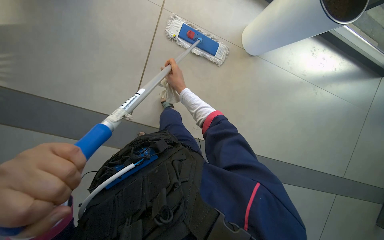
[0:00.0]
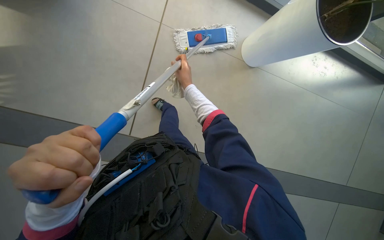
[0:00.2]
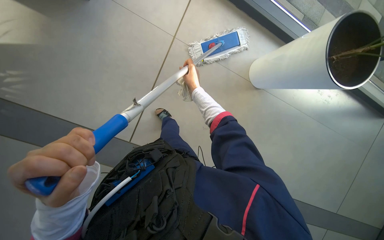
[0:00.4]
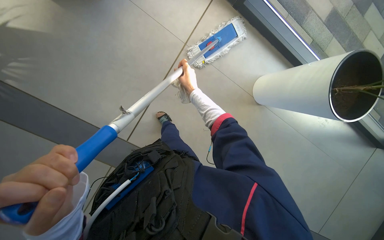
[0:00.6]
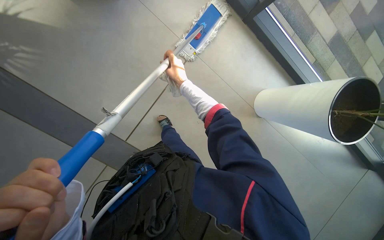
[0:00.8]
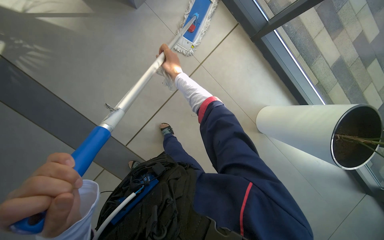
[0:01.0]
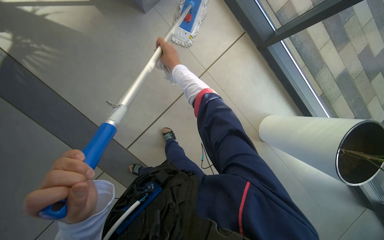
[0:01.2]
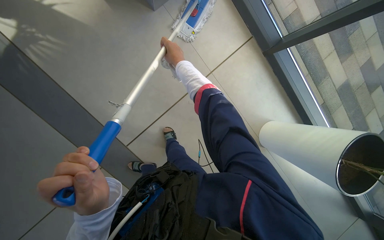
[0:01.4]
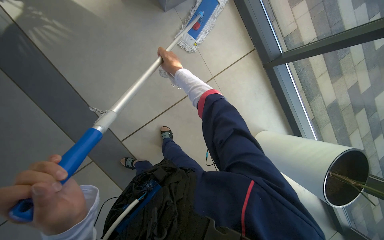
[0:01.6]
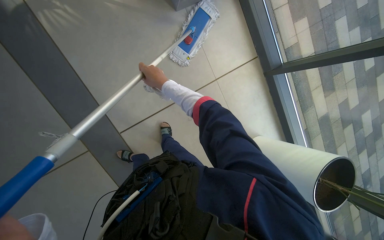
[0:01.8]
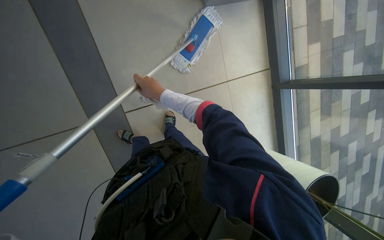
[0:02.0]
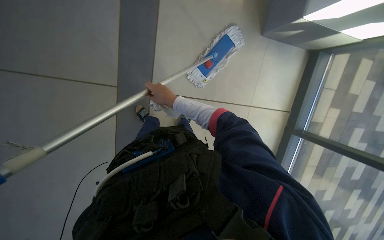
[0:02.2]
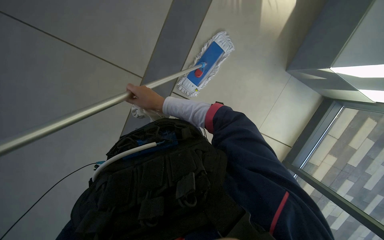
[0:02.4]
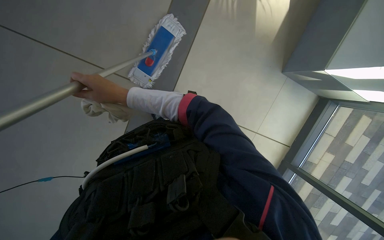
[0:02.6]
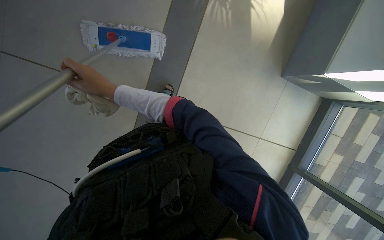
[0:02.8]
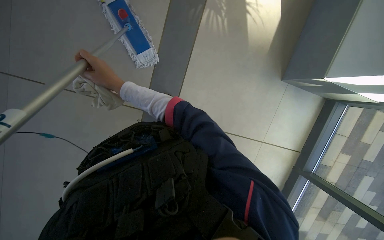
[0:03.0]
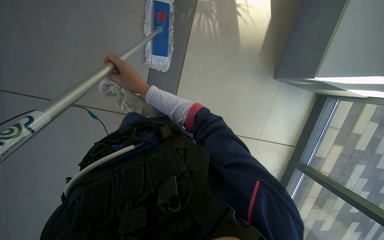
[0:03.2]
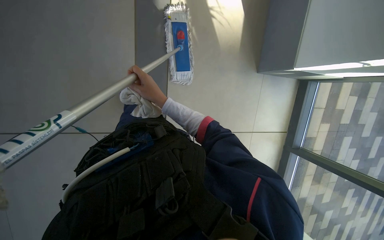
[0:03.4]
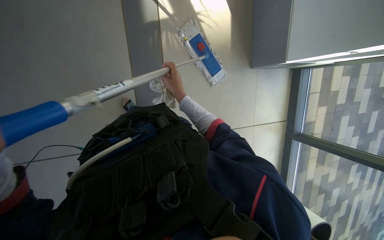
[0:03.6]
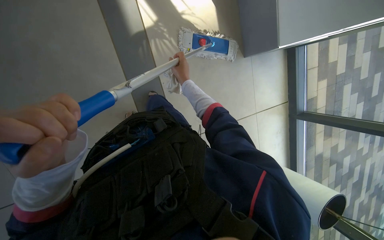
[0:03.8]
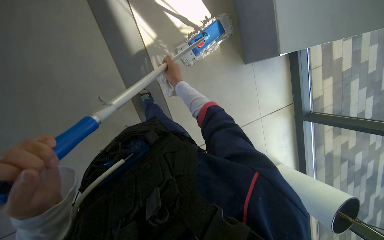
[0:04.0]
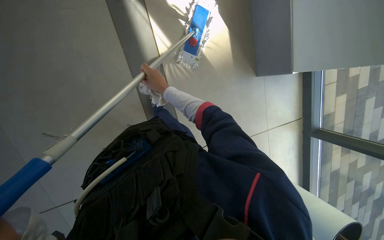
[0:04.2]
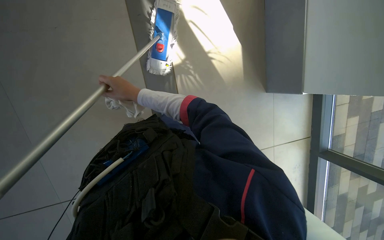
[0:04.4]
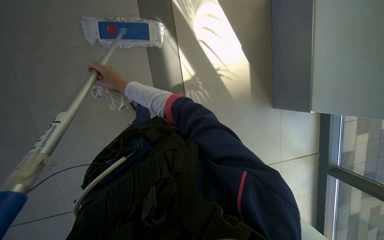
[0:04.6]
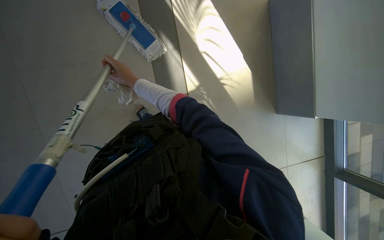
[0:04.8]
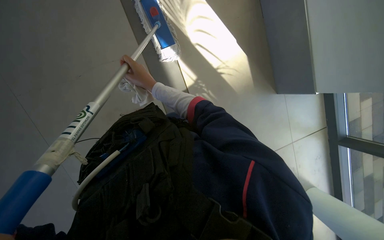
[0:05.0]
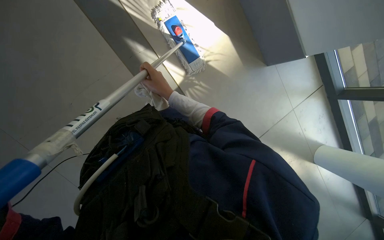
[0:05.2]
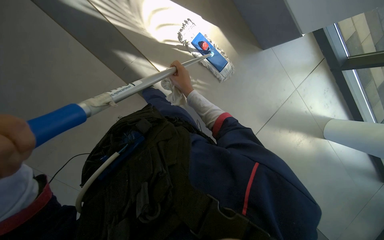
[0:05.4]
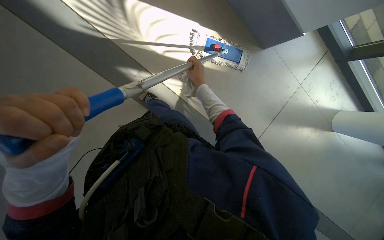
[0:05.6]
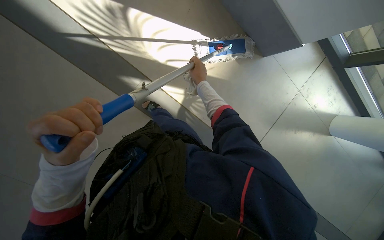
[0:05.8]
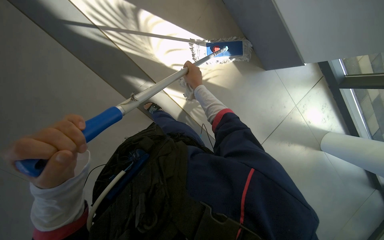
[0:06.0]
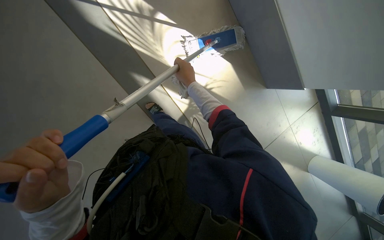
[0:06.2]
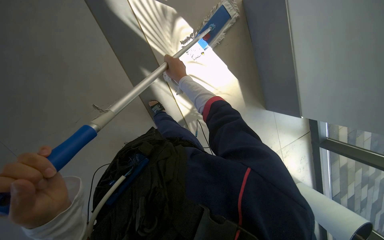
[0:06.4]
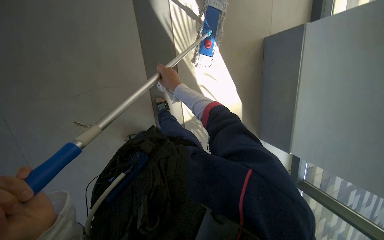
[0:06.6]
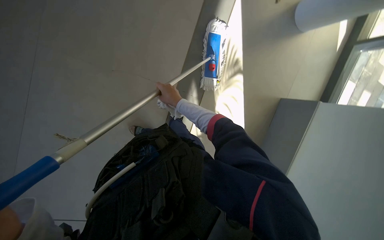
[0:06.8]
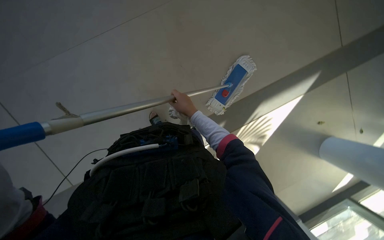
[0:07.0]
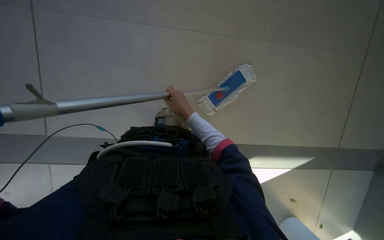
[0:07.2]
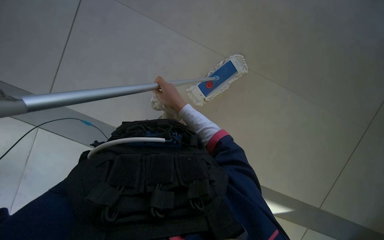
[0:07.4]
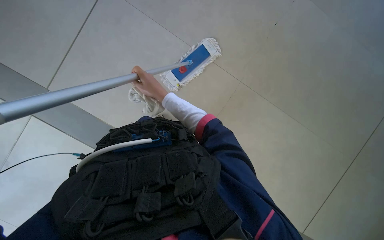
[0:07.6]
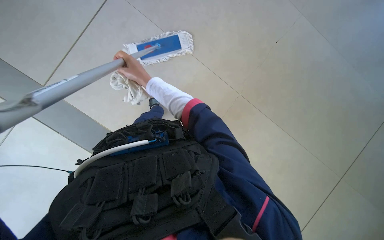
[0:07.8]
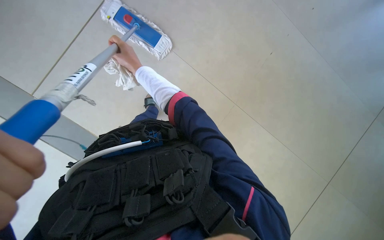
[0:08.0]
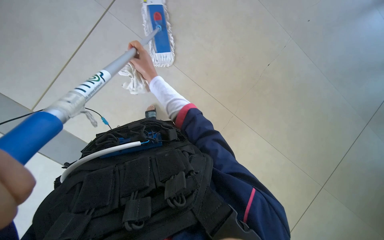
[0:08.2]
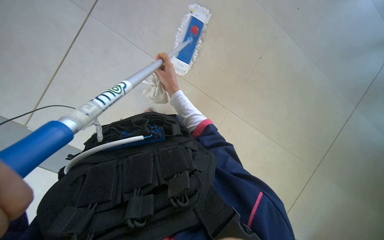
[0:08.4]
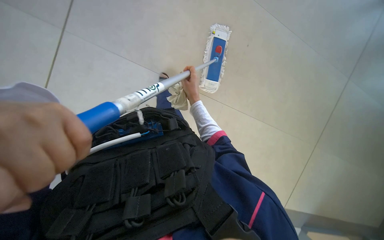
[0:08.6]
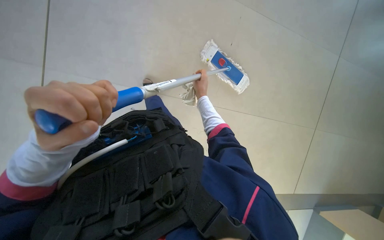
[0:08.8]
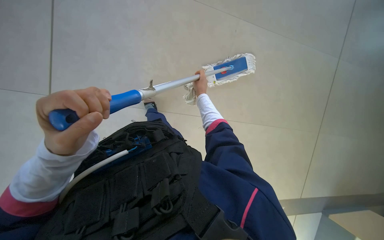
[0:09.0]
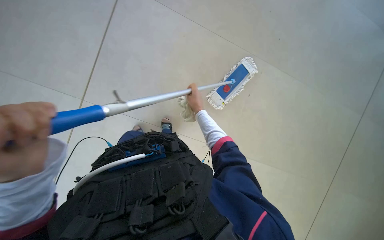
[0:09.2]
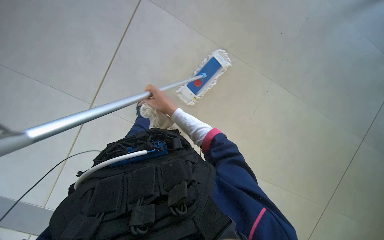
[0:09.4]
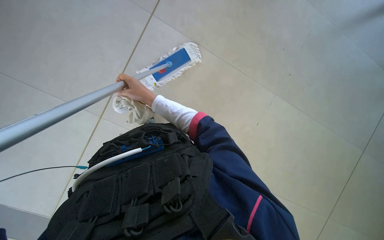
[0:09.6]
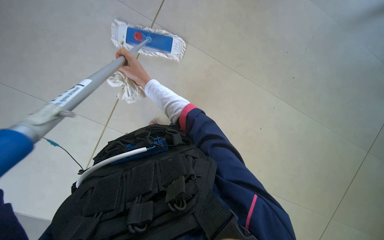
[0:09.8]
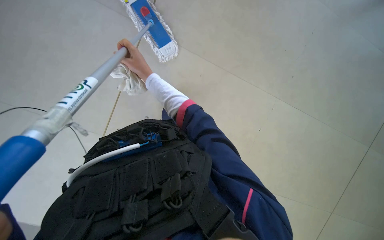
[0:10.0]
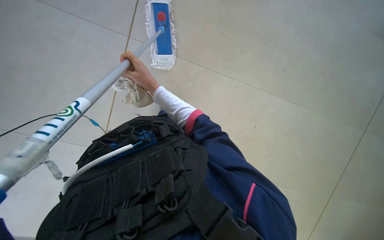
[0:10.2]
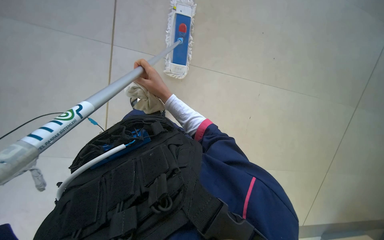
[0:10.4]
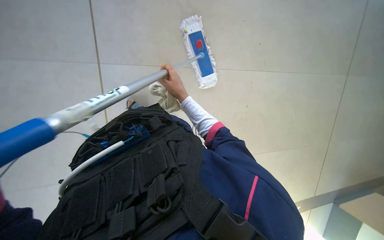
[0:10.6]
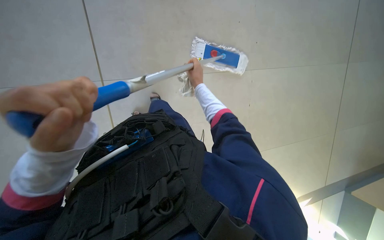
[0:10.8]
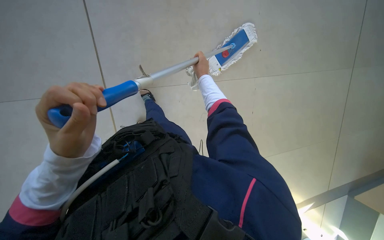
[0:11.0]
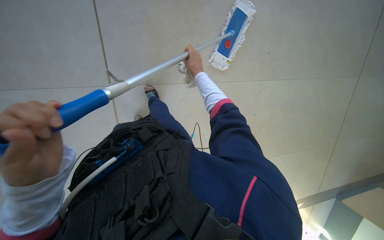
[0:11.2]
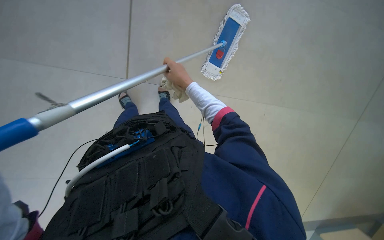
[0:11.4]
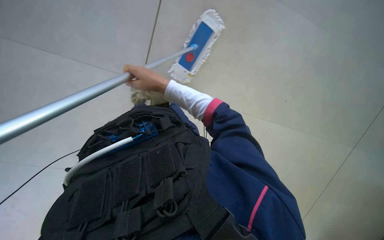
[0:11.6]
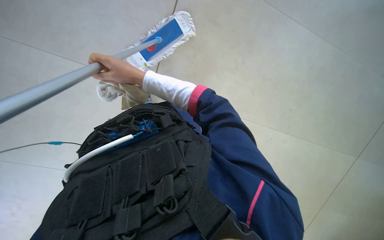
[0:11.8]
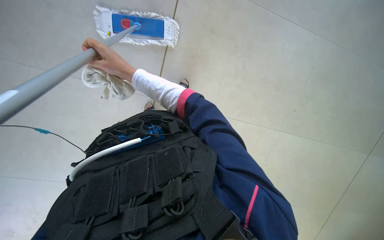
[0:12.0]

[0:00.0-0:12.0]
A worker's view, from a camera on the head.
Job: mopping floor.
The whole recording: Mopping tiled floor. The worker mops the tiled floor with a long-handled mop.
0:00.0 to 0:01.6: The view tilts about 15 degrees upward. The right hand is displaced up the picture by roughly 25 cm.
0:03.0 to 0:04.4: The right hand moves some 20 cm to the right and comes back.
0:04.4 to 0:06.0: The scene rotates counterclockwise by roughly 35 degrees.
0:06.0 to 0:07.6: The camera travels some 50 cm. The camera sweeps to the right, by about 25 degrees. The view tilts roughly 20 degrees upward. Everything in view rotates about 85 degrees clockwise.
0:07.6 to 0:09.0: The view pans to the right by some 20 degrees. The right hand goes about 35 cm to the right and farther from the camera.
0:09.0 to 0:10.4: The right hand travels to the left by roughly 25 cm.

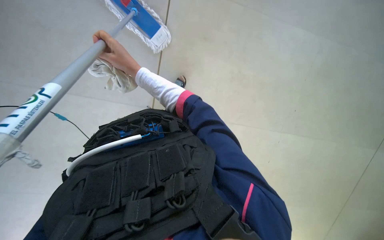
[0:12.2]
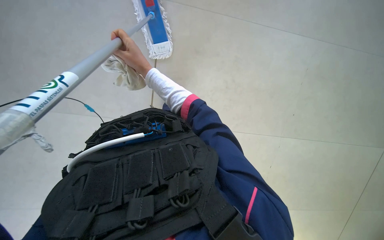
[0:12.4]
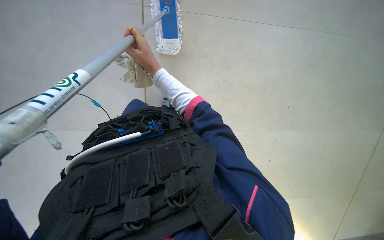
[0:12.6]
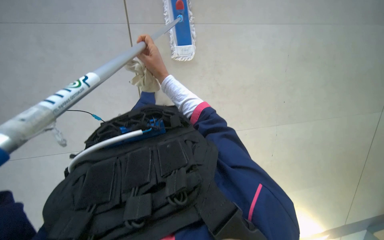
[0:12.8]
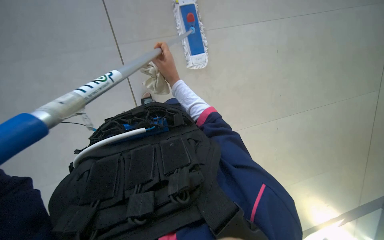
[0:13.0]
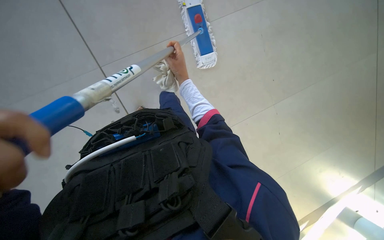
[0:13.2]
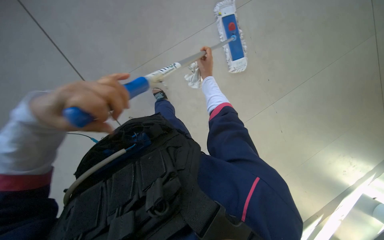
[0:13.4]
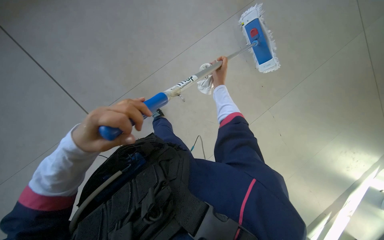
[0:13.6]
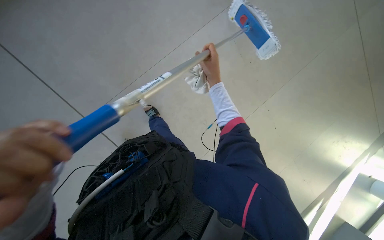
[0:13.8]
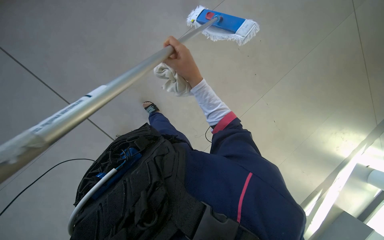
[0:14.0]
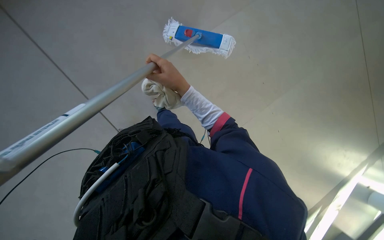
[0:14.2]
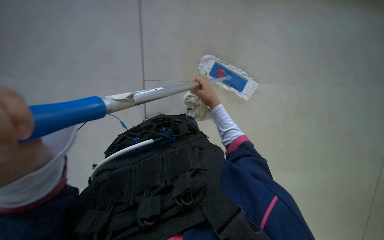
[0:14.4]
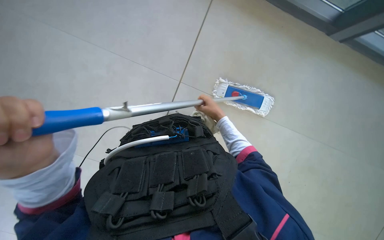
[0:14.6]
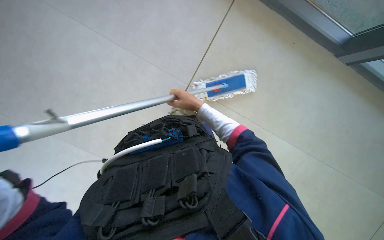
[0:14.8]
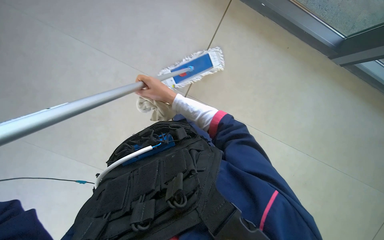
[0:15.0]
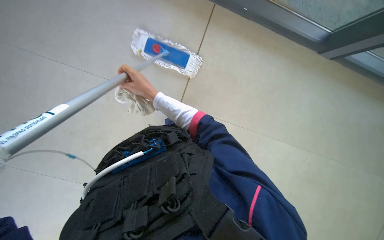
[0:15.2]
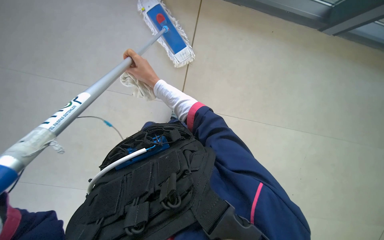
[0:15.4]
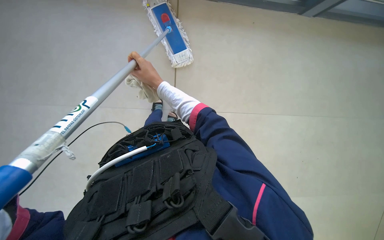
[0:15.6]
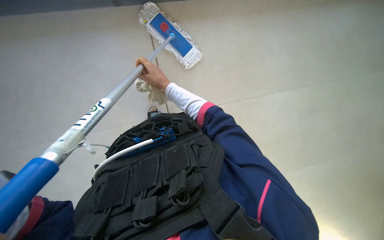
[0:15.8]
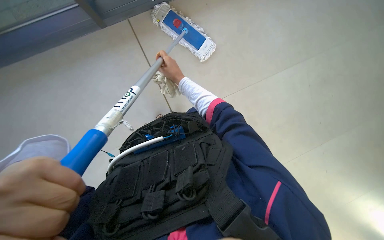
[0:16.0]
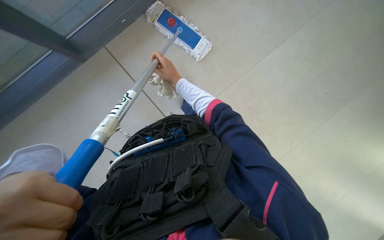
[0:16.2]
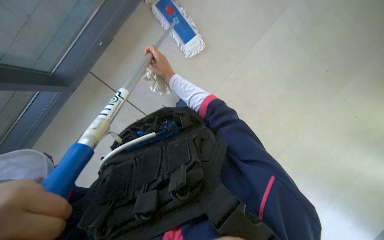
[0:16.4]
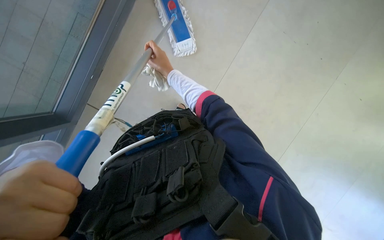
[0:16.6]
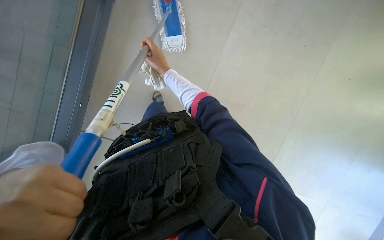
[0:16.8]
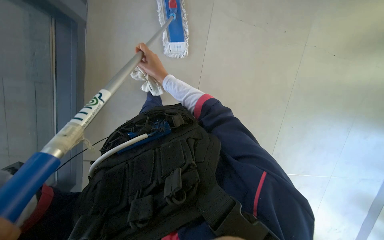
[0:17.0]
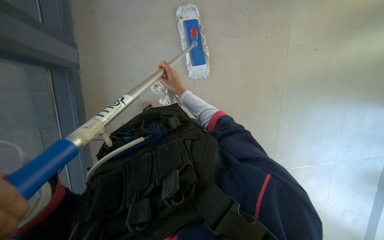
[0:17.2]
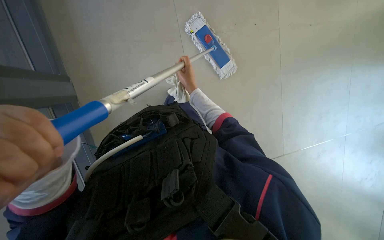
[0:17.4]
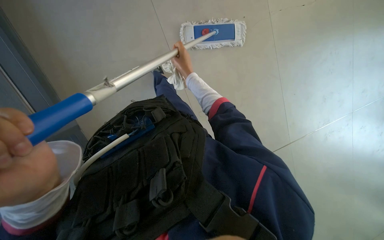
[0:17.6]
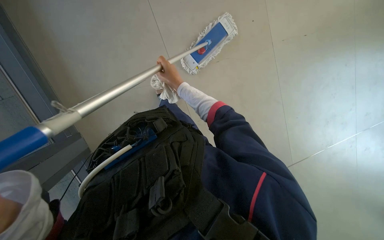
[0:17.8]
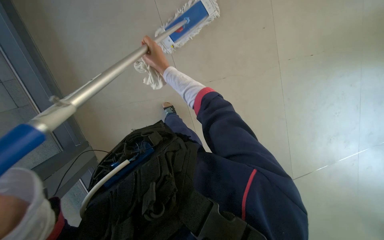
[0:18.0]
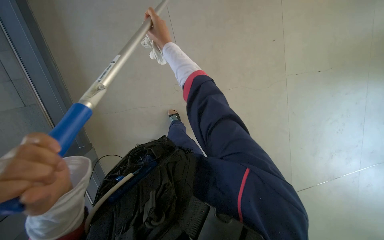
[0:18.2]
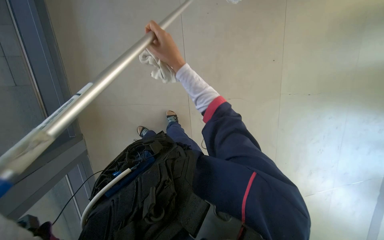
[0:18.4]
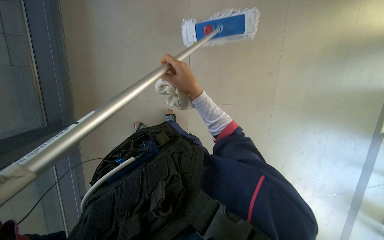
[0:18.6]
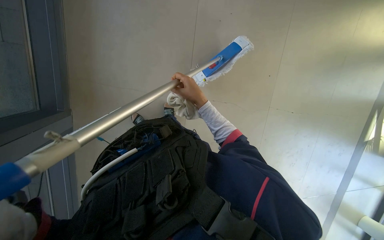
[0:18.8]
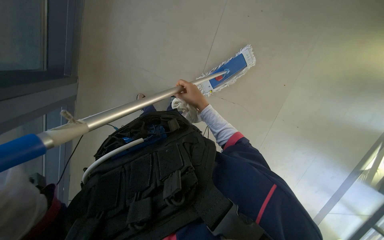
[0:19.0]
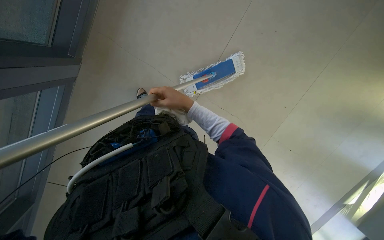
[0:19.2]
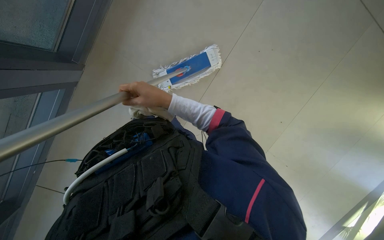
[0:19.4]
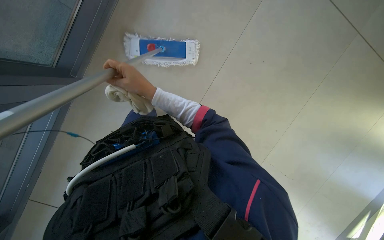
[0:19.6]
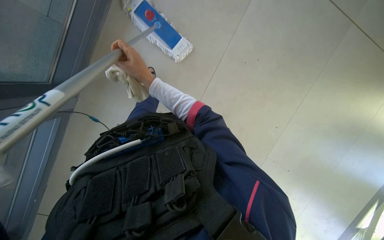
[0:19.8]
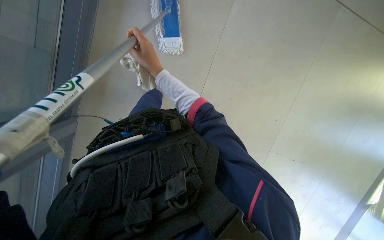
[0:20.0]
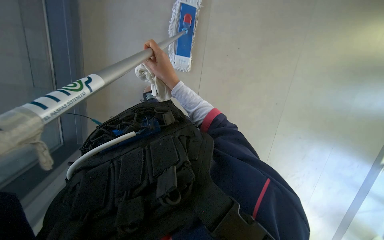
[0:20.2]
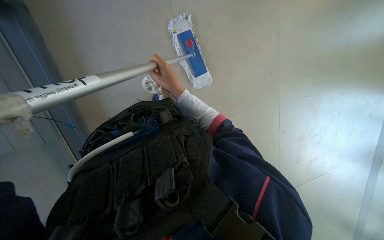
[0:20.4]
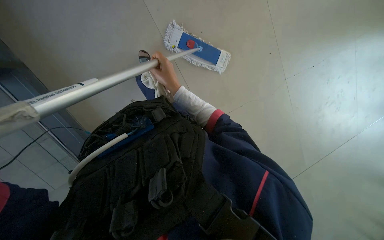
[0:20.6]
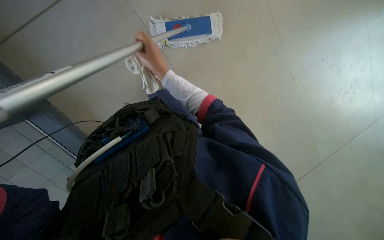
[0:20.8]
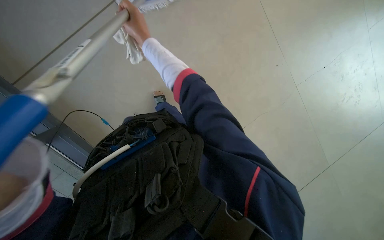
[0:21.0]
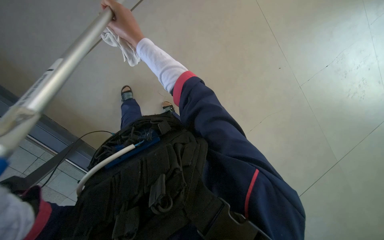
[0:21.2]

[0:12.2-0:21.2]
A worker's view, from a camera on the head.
Job: mopping floor.
The whole recording: Mopping tiled floor. The worker mops the tiled floor with a long-handled mop.
0:12.2 to 0:13.8: The right hand travels to the right by about 20 cm.
0:13.8 to 0:15.2: The right hand goes left and right, about 25 cm each way, reversing 2 times.
0:18.2 to 0:19.8: The right hand travels to the left by approximately 35 cm.
0:19.8 to 0:21.2: The right hand is displaced up the picture by approximately 15 cm.
